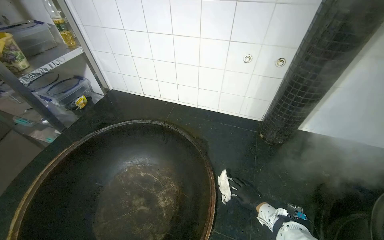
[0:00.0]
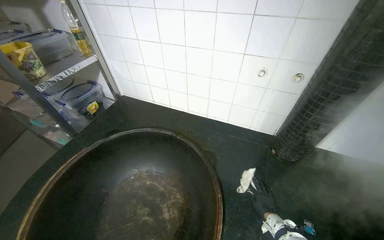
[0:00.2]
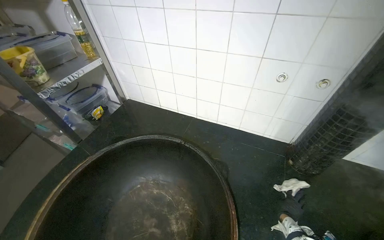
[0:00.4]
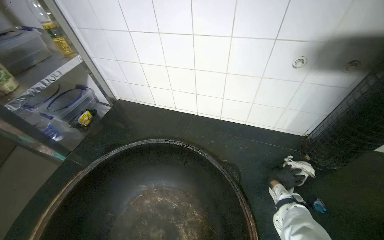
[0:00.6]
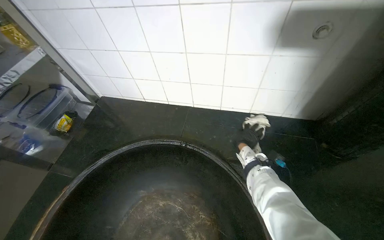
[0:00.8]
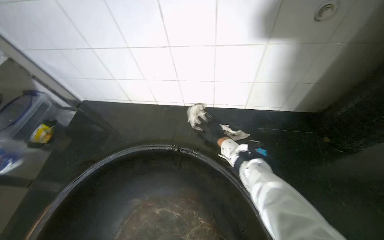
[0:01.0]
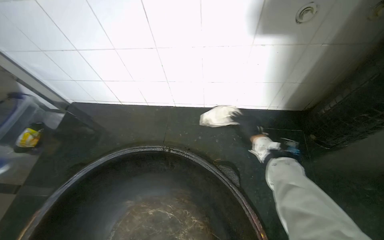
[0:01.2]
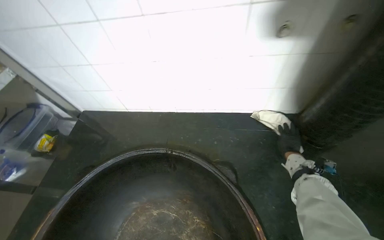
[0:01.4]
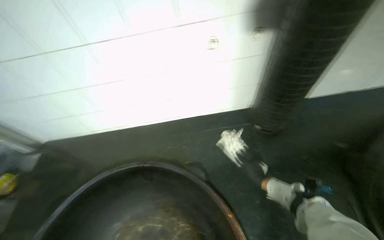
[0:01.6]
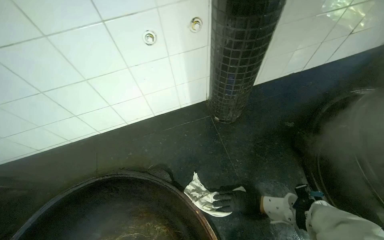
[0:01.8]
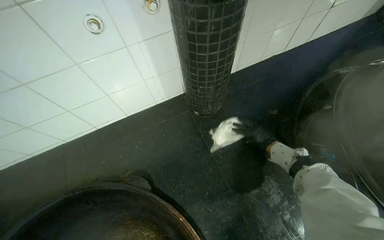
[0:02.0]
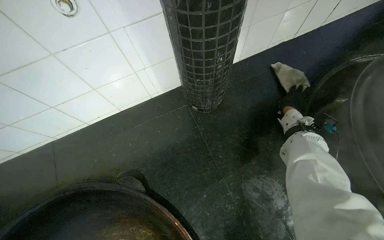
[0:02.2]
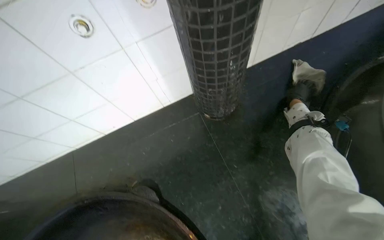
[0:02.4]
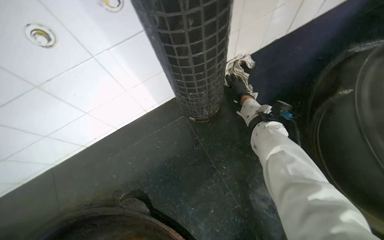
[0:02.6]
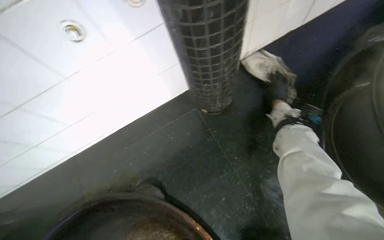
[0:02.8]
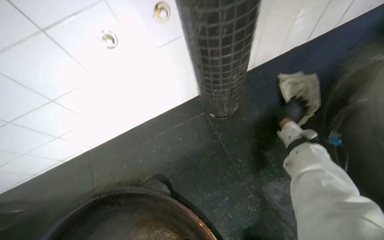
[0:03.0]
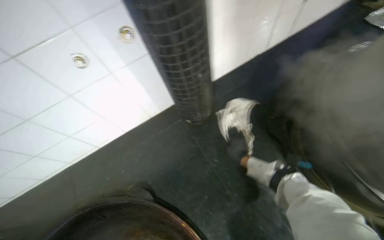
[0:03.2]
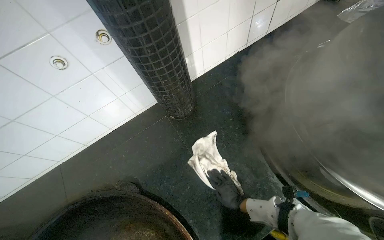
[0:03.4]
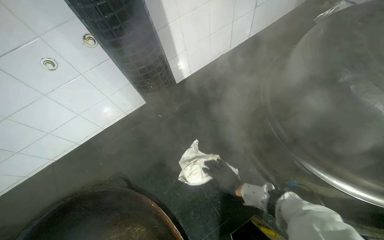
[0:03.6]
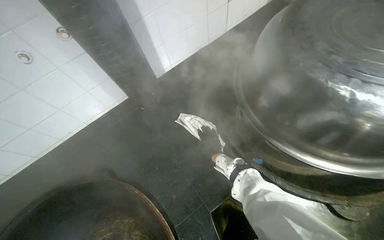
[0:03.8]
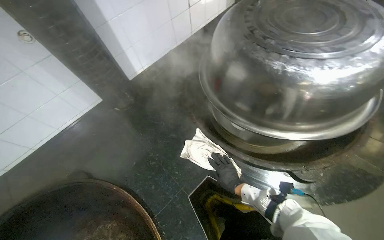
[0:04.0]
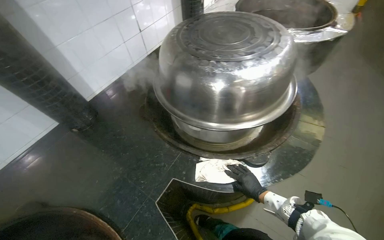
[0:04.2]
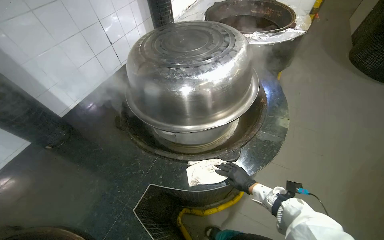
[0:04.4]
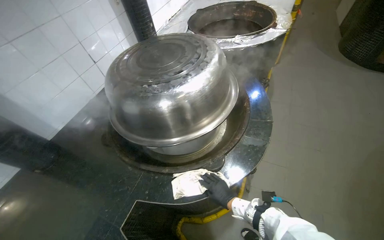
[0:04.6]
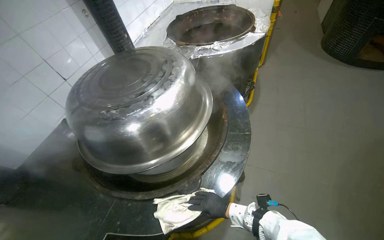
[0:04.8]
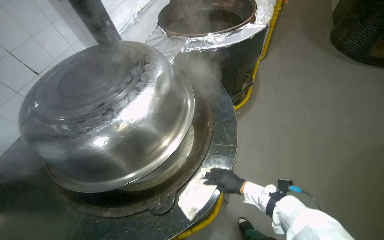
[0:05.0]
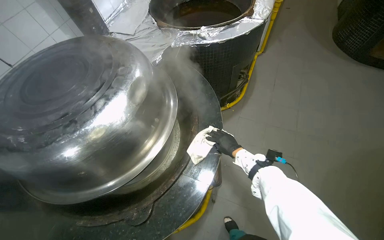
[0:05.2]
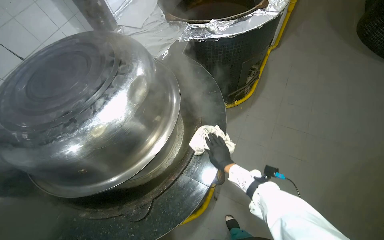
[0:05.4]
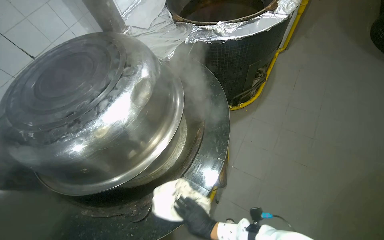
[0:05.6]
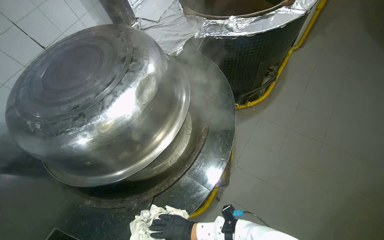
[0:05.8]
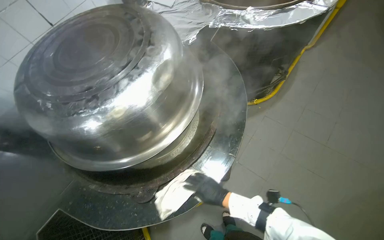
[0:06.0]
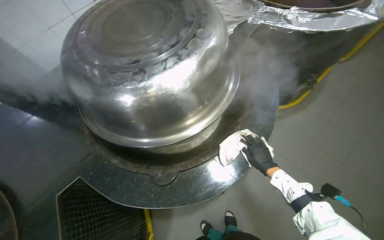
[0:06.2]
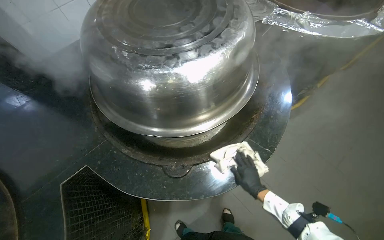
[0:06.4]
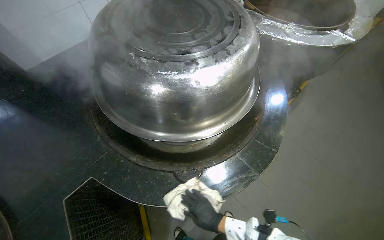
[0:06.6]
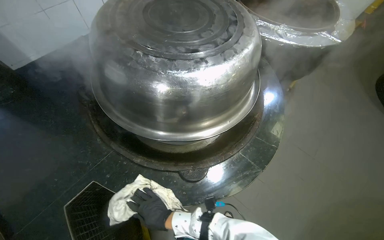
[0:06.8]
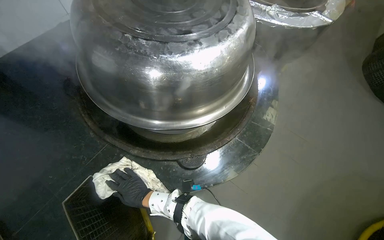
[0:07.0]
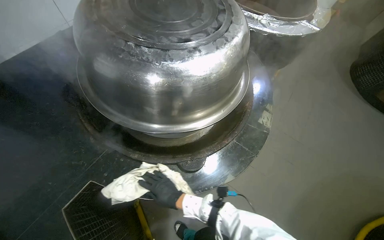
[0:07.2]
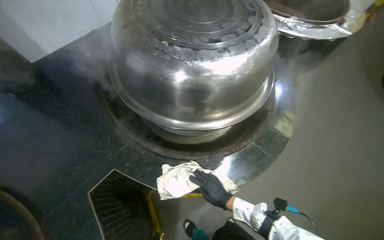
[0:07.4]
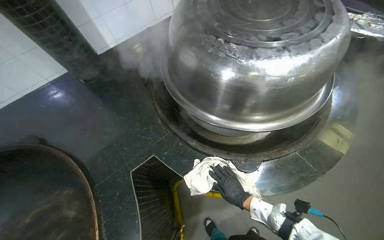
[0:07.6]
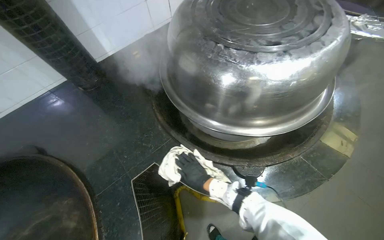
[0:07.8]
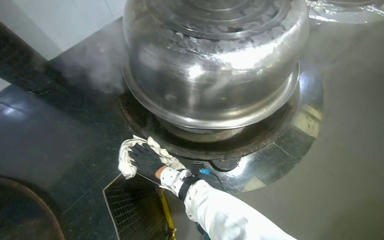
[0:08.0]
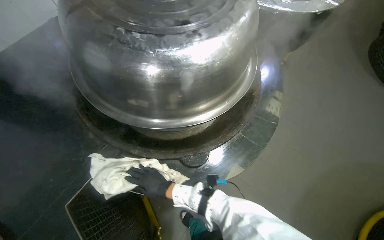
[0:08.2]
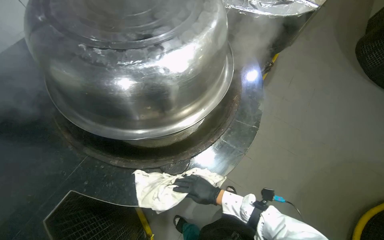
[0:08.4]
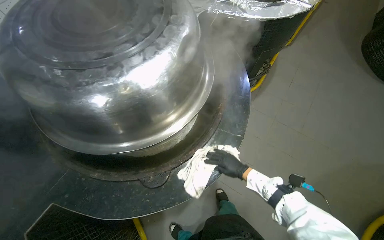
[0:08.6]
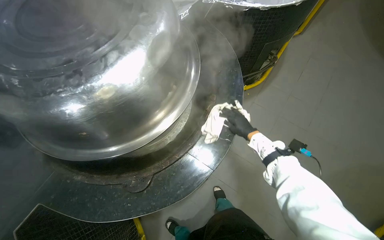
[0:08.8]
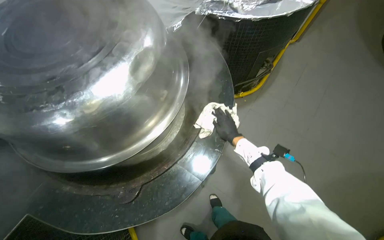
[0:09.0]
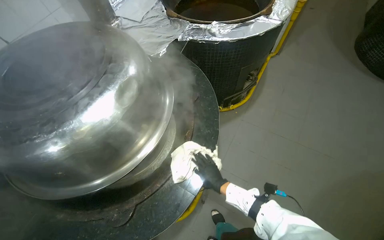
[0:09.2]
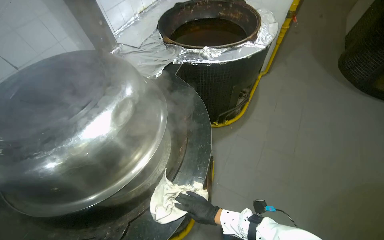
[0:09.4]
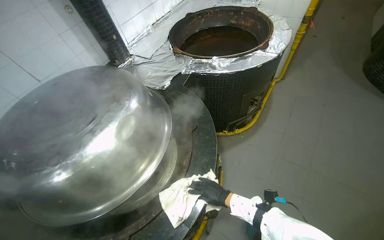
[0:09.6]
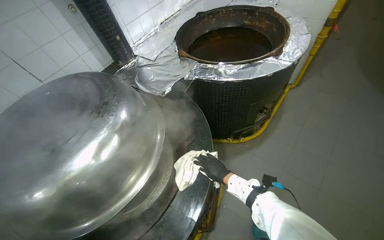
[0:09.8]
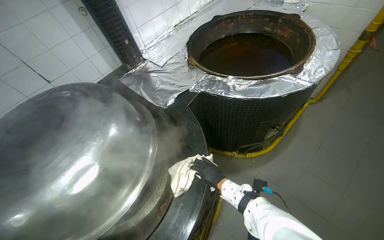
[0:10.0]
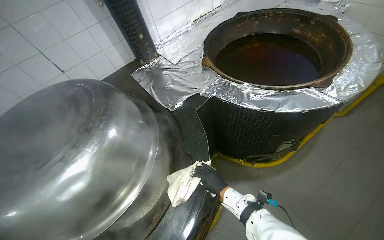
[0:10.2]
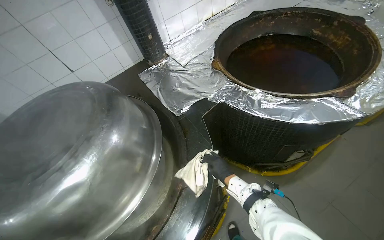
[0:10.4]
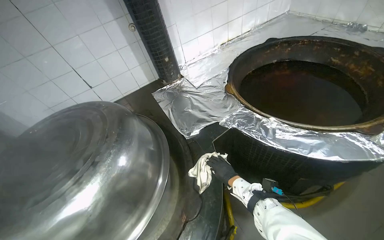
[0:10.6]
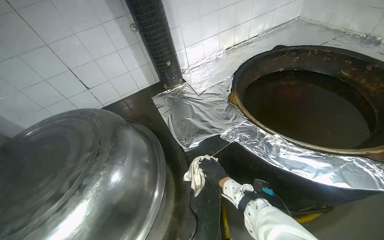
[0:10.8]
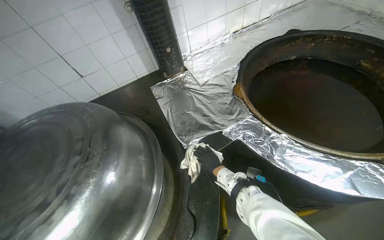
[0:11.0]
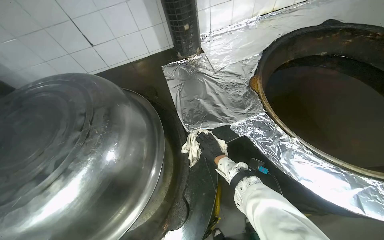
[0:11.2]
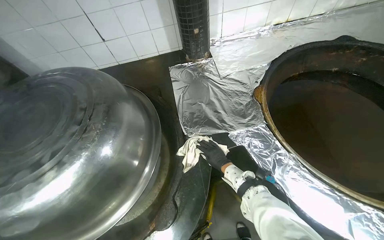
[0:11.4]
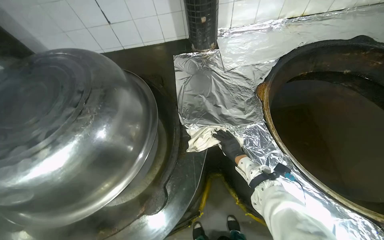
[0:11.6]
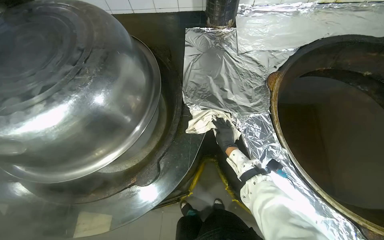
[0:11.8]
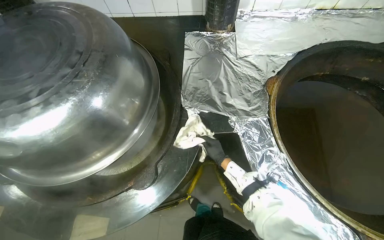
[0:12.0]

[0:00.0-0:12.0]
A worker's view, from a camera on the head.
Job: wiping surfaces.
The whole recording: Wiping kitchen countertop. The worker wipes the kitchen countertop around the large cooking pots with a white cloth.
0:03.0 to 0:04.4: The head travels some 60 cm. The head turns to the right by approximately 40 degrees. The view tilts about 15 degrees upward.
0:04.4 to 0:06.0: The wearer moves approximately 50 cm. The wearer looks some 15 degrees further downward.
0:06.0 to 0:07.6: The camera travels to the left, some 50 cm.
0:07.6 to 0:09.0: The camera is carried approximately 50 cm.
0:09.0 to 0:10.4: The head travels about 50 cm. The wearer's head swings about 25 degrees to the left.
0:10.4 to 0:12.0: The head turns to the left by roughly 40 degrees. The view tilts roughly 15 degrees downward. The right hand heads up the picture and farther from the camera, covering about 30 cm.

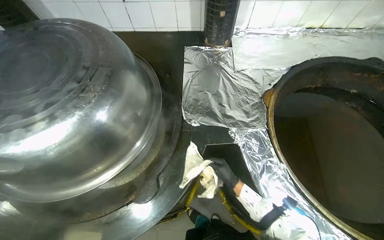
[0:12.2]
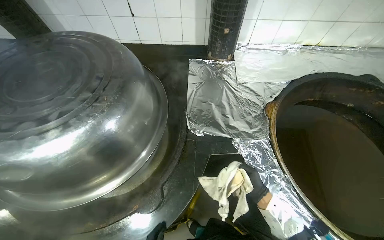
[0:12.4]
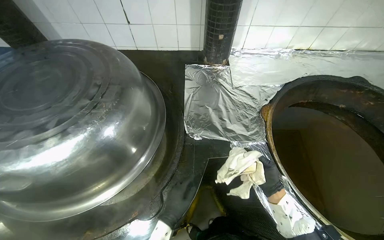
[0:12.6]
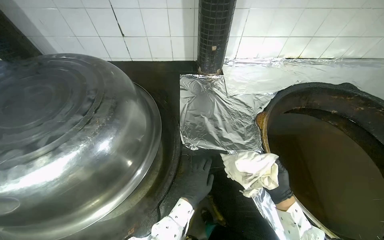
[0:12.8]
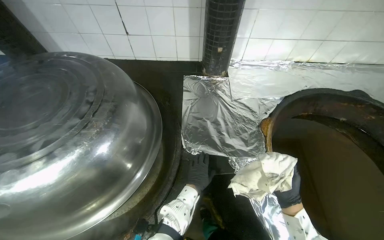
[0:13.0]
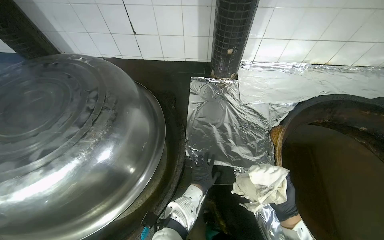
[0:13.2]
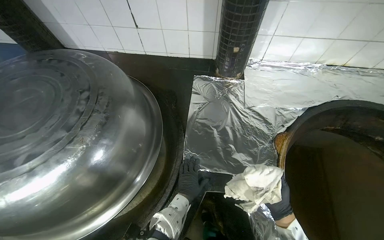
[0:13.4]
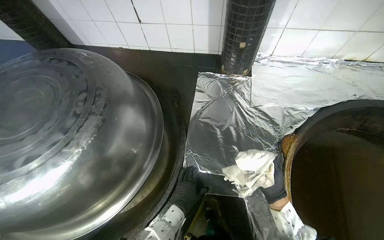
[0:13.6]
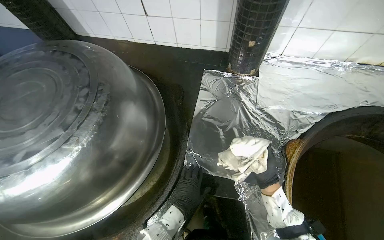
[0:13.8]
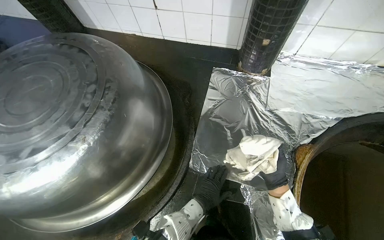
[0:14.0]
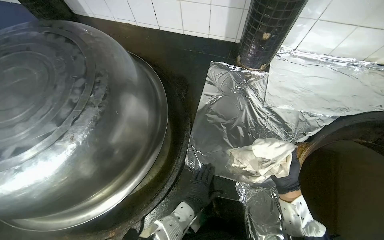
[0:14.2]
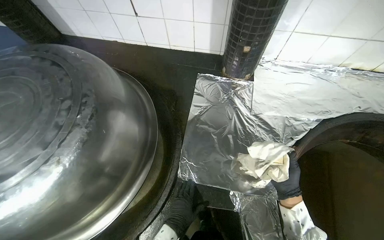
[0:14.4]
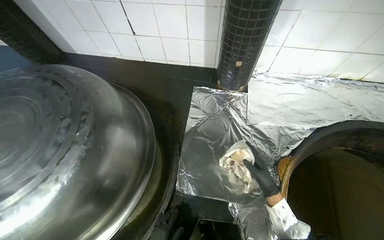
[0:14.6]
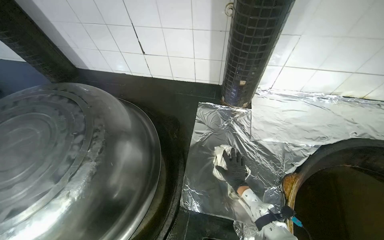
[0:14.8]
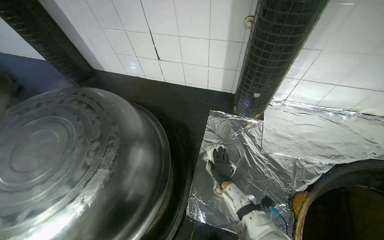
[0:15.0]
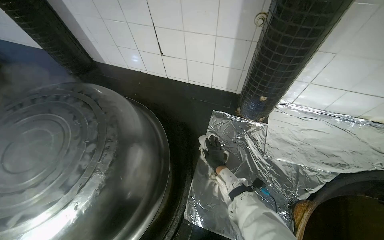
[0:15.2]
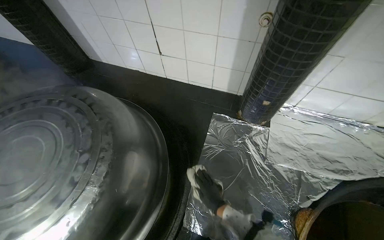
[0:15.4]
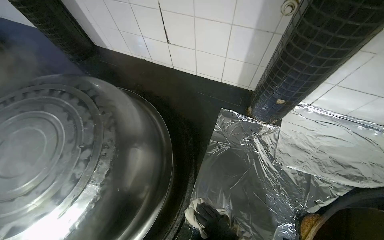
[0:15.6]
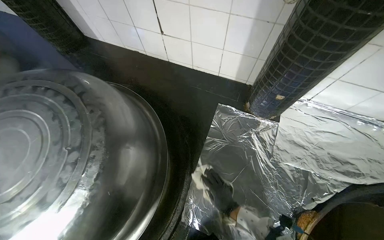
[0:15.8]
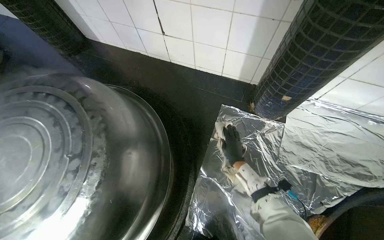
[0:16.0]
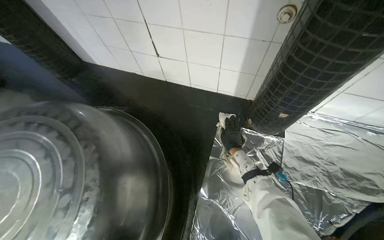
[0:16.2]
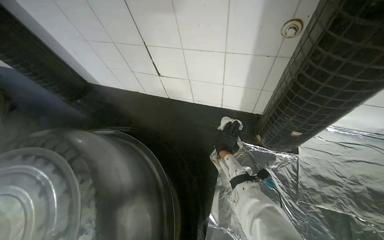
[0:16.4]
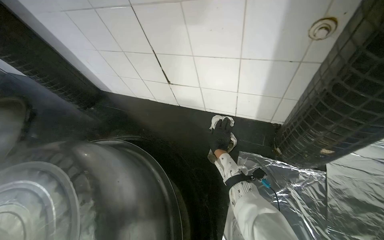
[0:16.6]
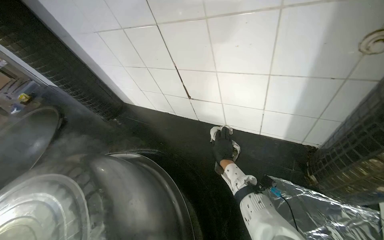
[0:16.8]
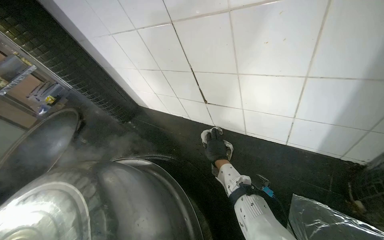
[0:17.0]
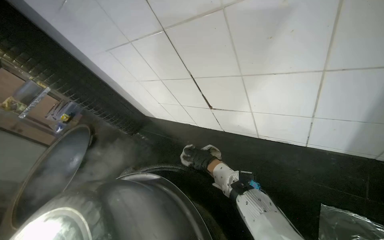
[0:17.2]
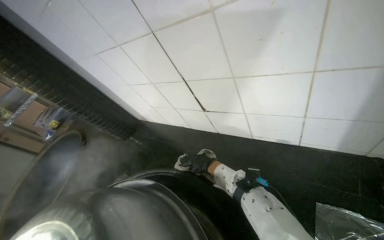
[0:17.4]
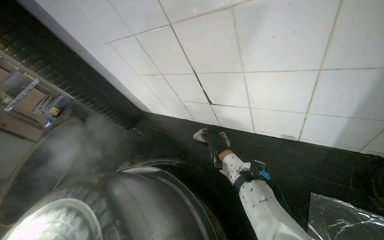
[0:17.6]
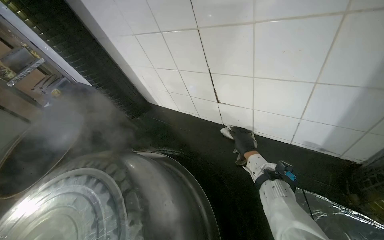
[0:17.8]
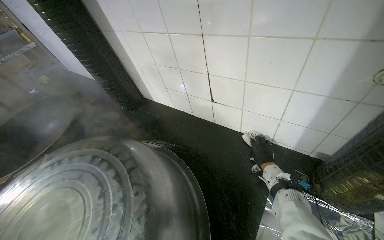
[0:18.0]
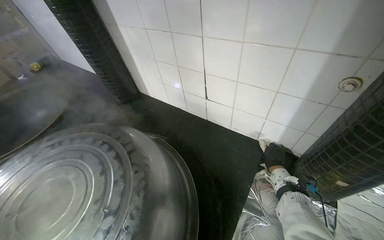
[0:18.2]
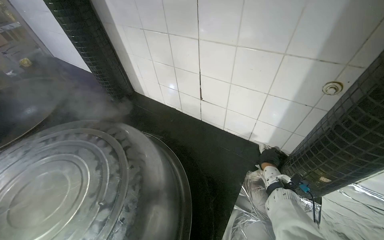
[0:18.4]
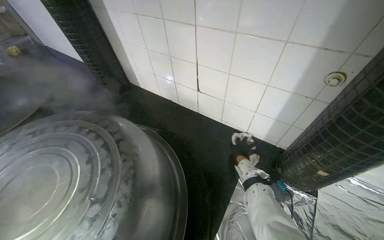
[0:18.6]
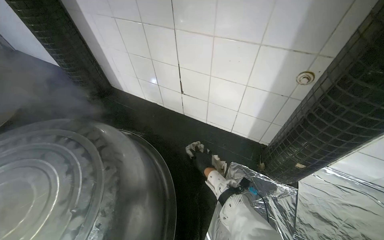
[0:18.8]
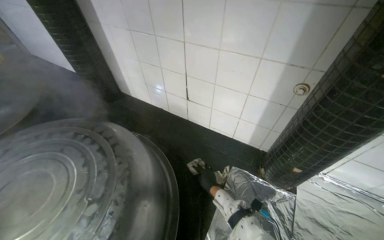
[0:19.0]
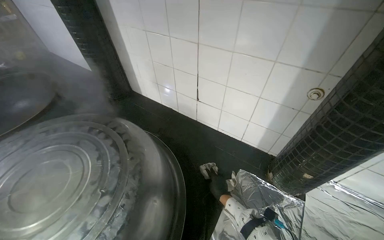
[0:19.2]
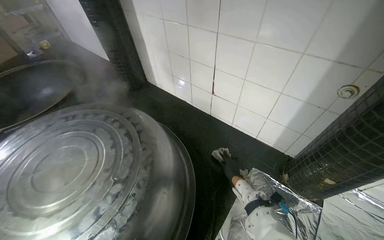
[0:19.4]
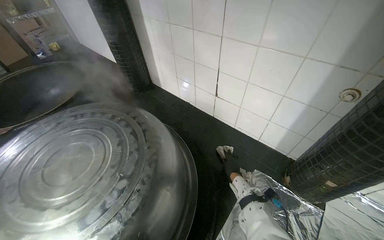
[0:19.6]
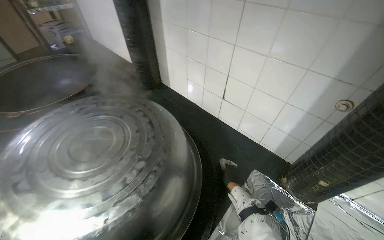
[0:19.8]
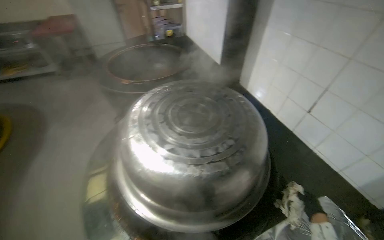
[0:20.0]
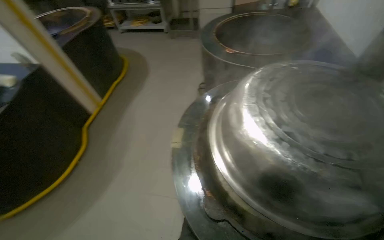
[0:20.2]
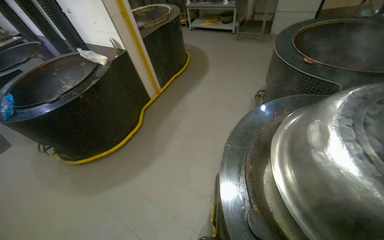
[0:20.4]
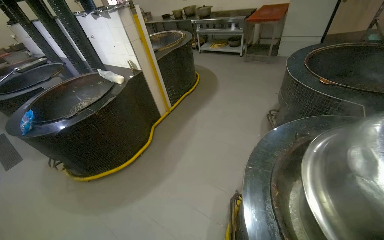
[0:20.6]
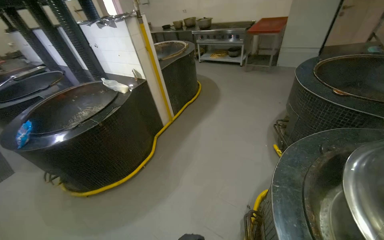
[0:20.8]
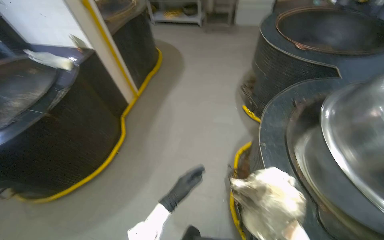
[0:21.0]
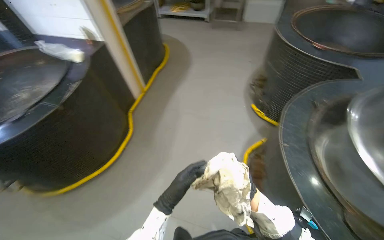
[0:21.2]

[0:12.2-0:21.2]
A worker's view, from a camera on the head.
Job: wiping surfaces.
The whole recording: Wiping kitchen countertop. The worker wipes the kitchen countertop around the large cooking pots with a white cloth.
0:15.2 to 0:16.6: The right hand reaches approximately 20 cm down the picture, then returns.
0:16.6 to 0:18.2: The right hand heads to the right, covering about 10 cm.
0:19.8 to 0:21.2: The camera travels about 70 cm. The wearer's head swings some 50 degrees to the left.
